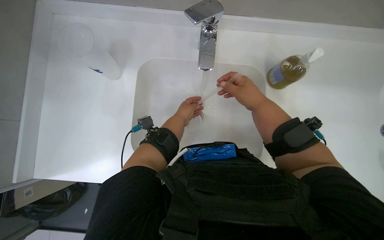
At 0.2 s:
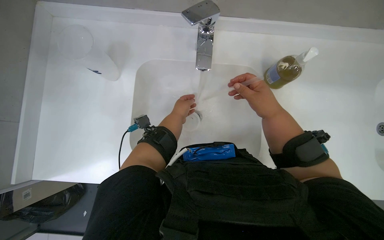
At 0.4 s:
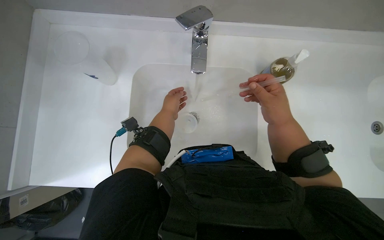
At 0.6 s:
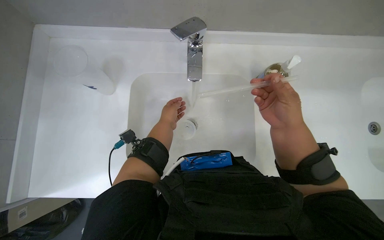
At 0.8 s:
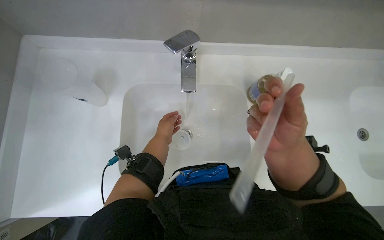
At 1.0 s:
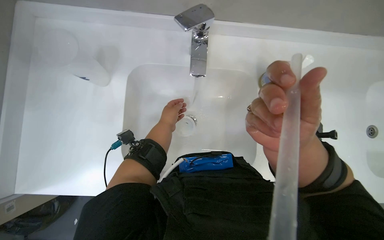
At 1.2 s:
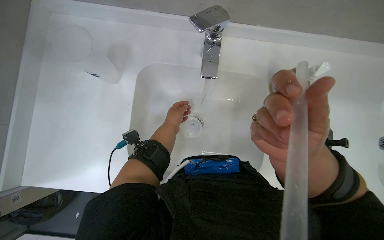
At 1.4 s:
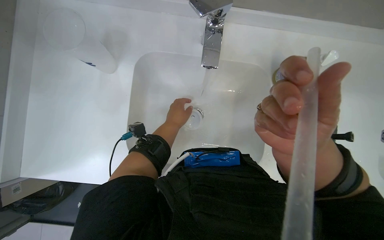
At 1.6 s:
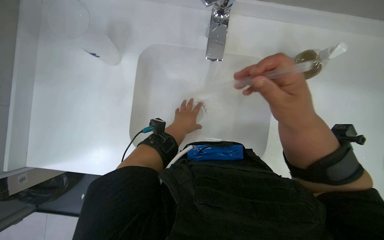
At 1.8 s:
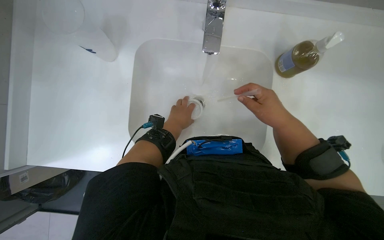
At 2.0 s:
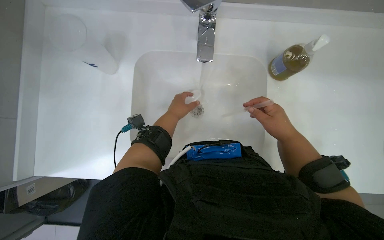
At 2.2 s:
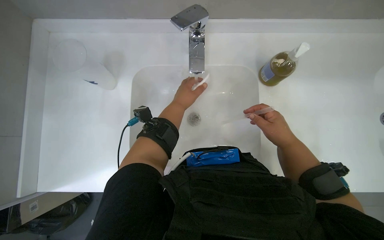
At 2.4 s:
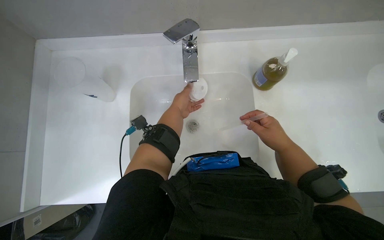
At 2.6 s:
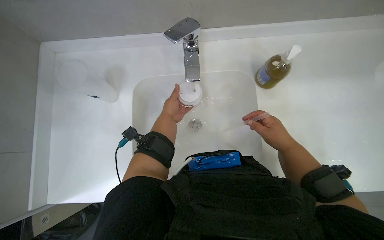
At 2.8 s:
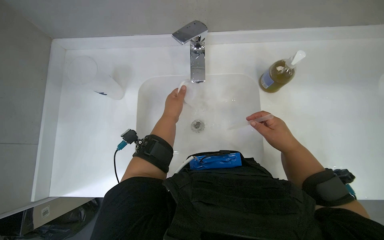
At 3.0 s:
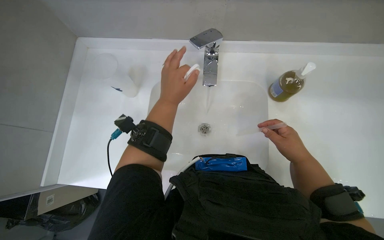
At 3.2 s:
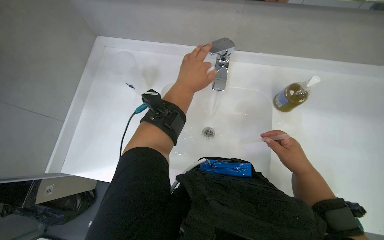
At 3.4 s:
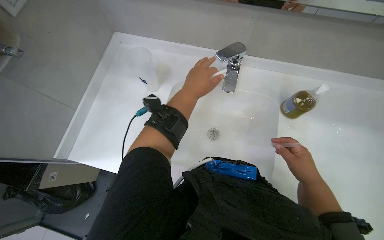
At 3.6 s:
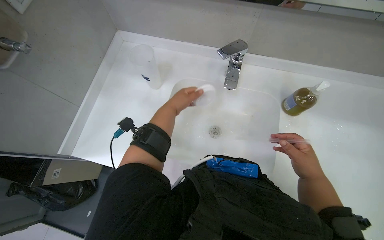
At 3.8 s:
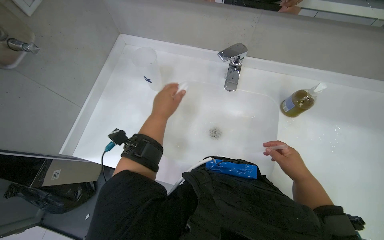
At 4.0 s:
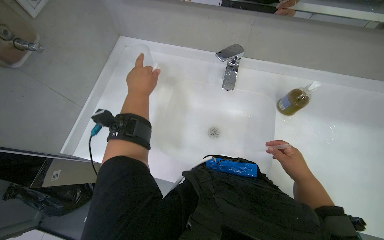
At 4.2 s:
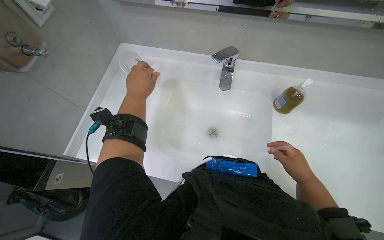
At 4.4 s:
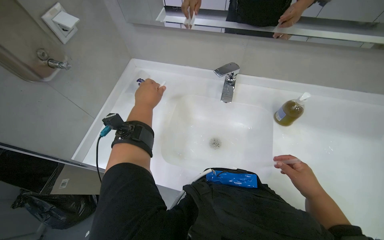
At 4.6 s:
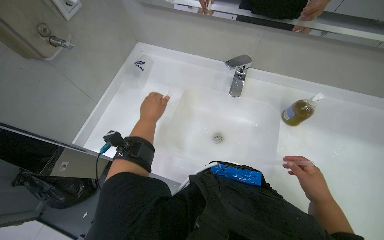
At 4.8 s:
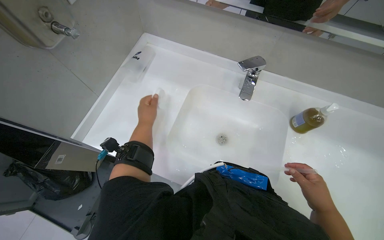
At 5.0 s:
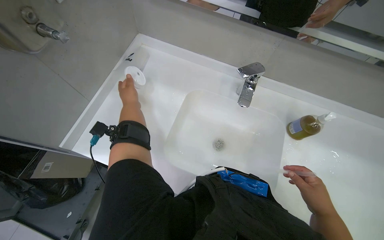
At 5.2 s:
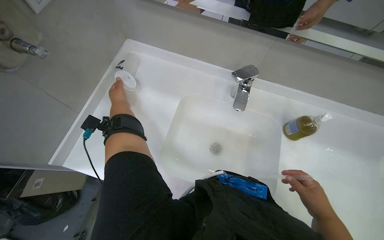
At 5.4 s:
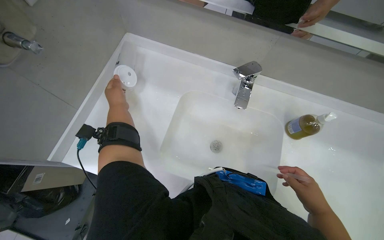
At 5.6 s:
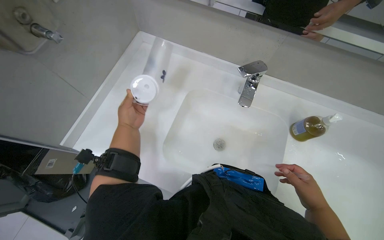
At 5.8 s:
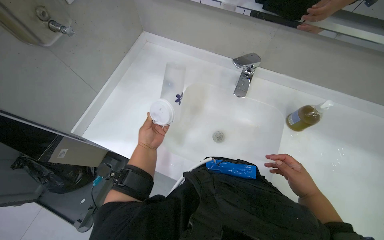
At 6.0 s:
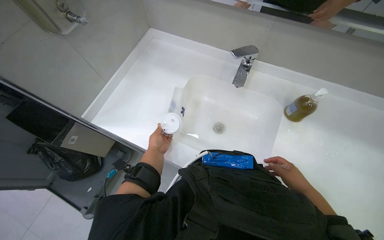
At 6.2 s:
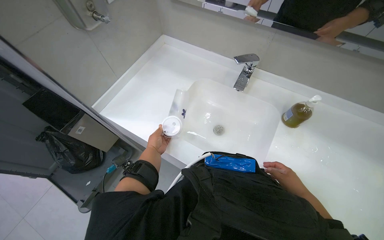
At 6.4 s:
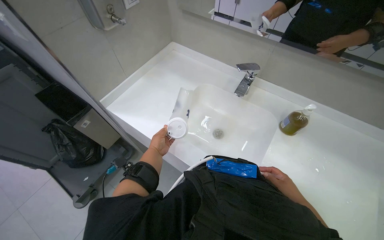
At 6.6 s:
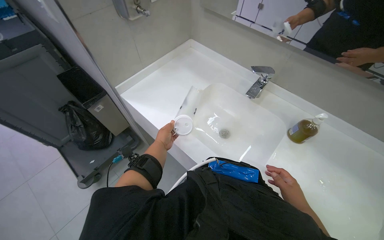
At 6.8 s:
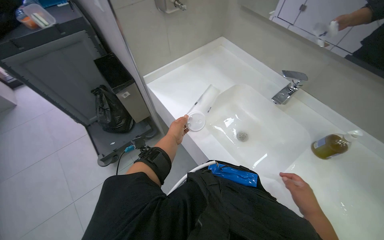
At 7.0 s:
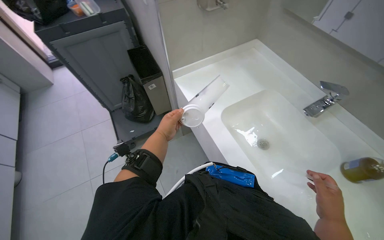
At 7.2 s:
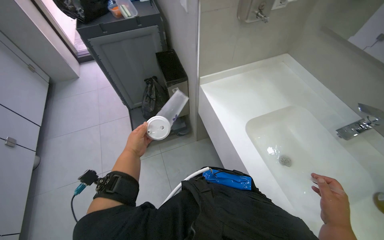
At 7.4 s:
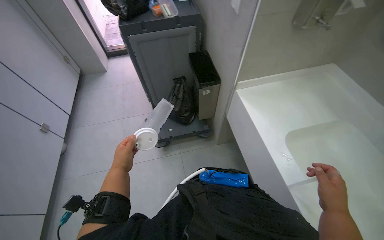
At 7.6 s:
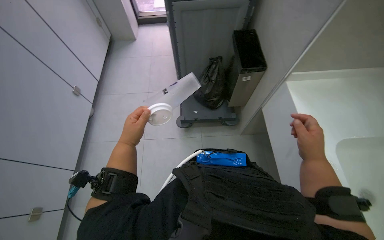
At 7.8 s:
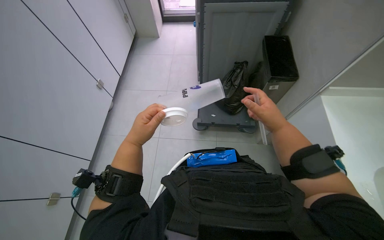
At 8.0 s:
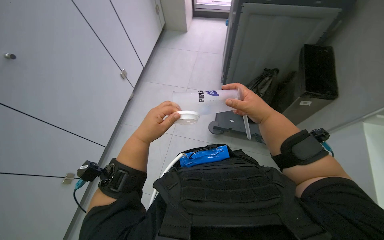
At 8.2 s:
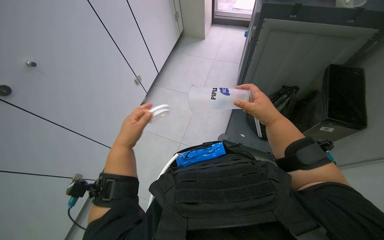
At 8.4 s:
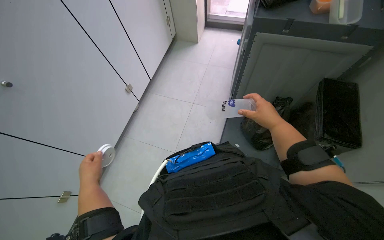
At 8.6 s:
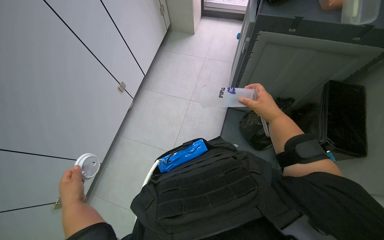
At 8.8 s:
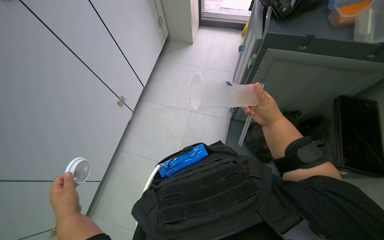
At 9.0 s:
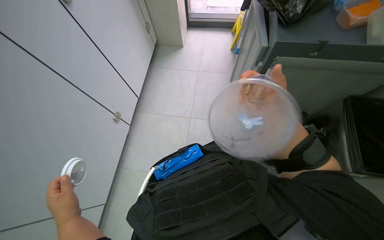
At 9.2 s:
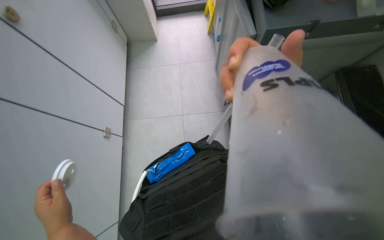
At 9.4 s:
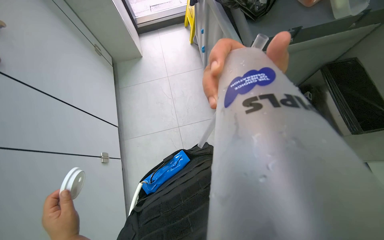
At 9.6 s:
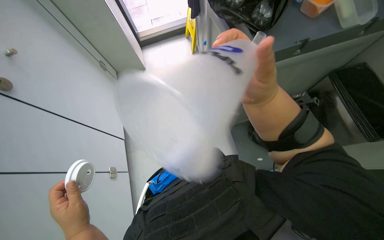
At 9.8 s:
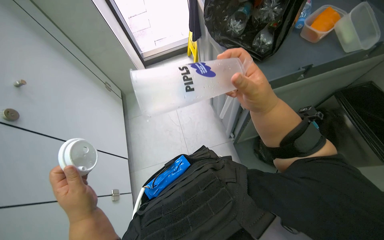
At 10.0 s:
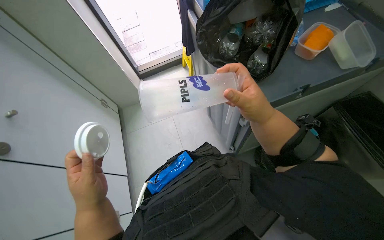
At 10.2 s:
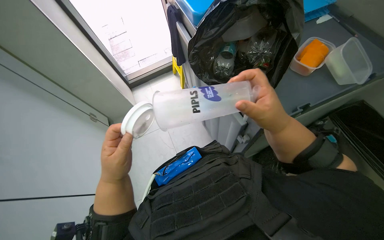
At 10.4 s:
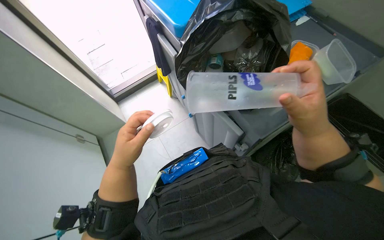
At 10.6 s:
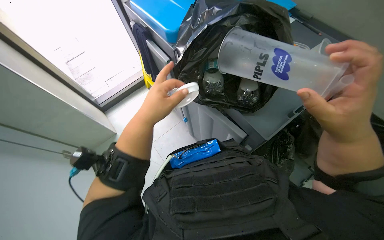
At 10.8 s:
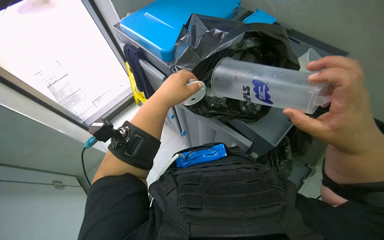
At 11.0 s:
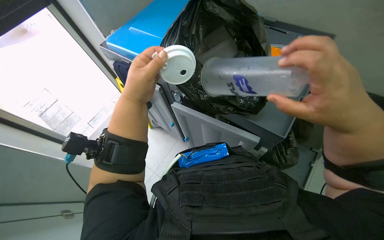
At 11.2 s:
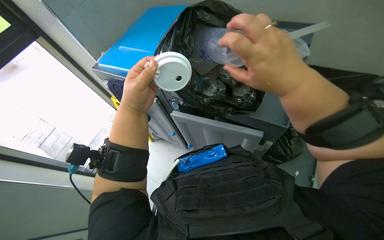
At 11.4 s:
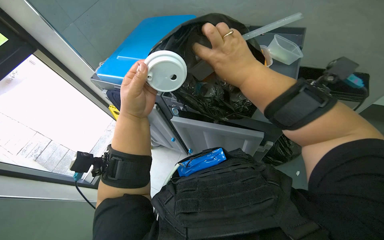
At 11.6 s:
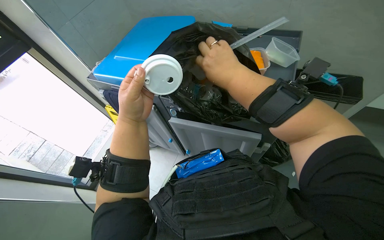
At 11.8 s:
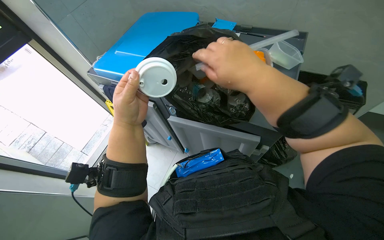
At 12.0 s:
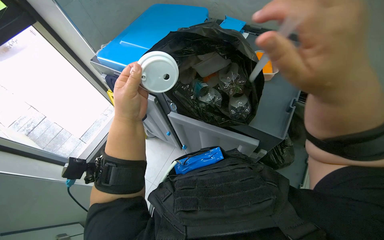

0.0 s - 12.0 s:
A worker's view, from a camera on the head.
Job: managing trash.
The whole recording: Cleaning and disposing reusable items. The worker cleans reusable cups and bottles at the sink and then disposes of them into a trash bag.
0.0 s - 1.6 s: The right hand travels nearer to the camera by approximately 10 cm.
1.6 s - 3.0 s: The left hand heads nearer to the camera and up the picture, covering about 20 cm.
3.0 s - 4.4 s: The left hand shifts about 15 cm to the left.
4.4 s - 6.0 s: The left hand moves down the picture and farther from the camera, approximately 30 cm.
6.0 s - 7.6 s: The camera travels about 40 cm. The head rotates roughly 65 degrees to the left.
7.6 s - 9.0 s: The camera is carried approximately 50 cm.
9.0 s - 10.4 s: The head travels approximately 50 cm. The scene turns some 40 degrees counterclockwise in the picture.
10.4 s - 12.0 s: The wearer's head swings about 25 degrees to the right.

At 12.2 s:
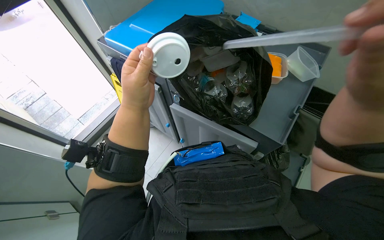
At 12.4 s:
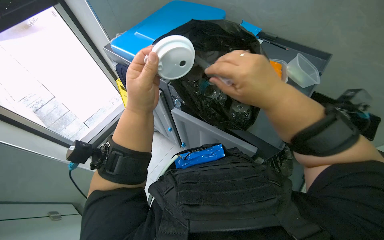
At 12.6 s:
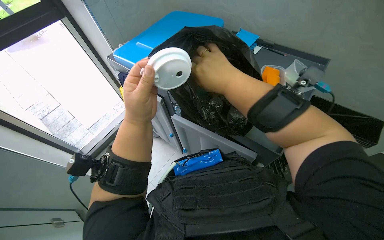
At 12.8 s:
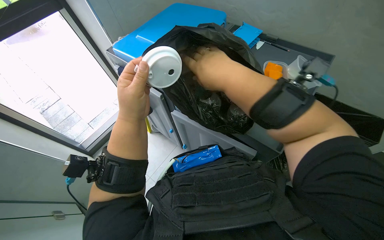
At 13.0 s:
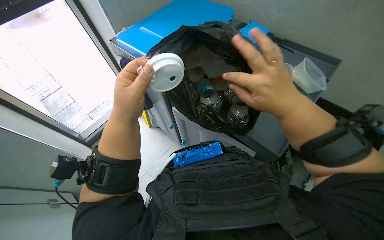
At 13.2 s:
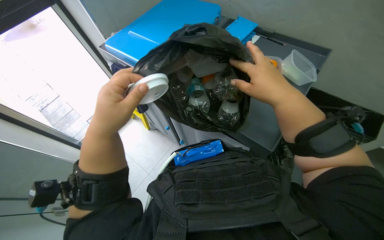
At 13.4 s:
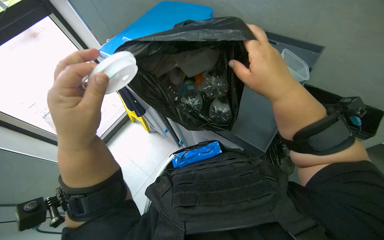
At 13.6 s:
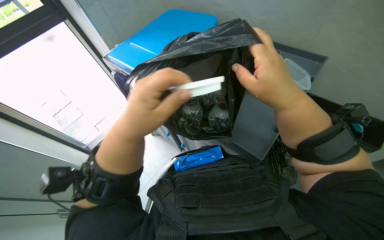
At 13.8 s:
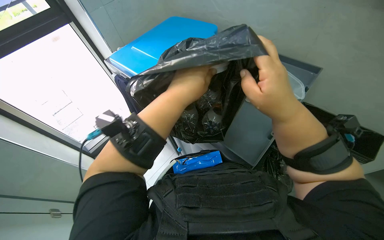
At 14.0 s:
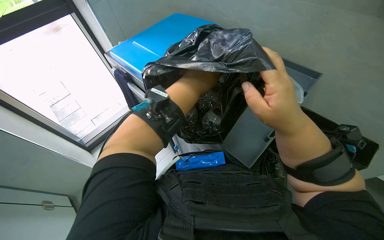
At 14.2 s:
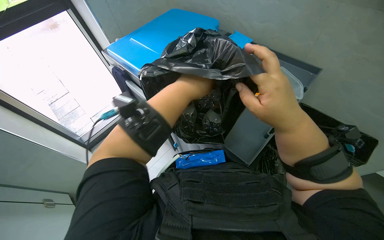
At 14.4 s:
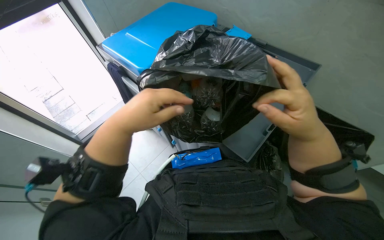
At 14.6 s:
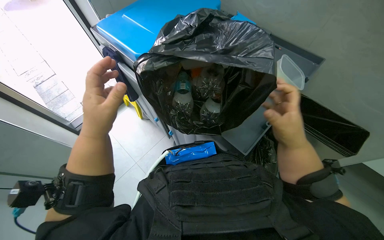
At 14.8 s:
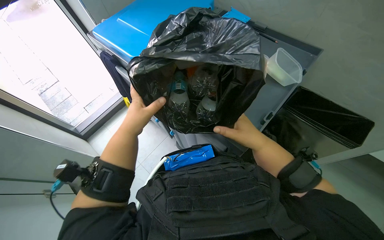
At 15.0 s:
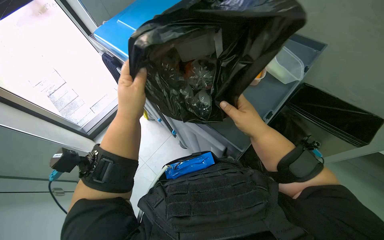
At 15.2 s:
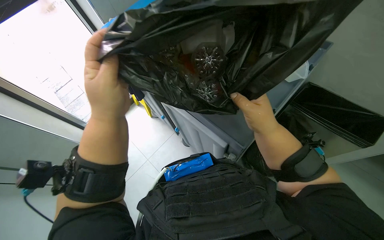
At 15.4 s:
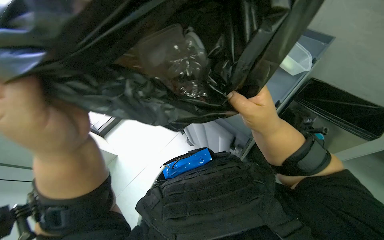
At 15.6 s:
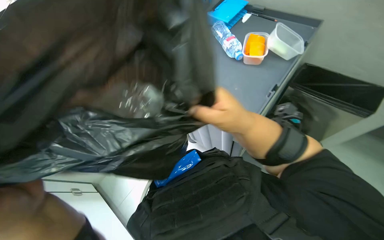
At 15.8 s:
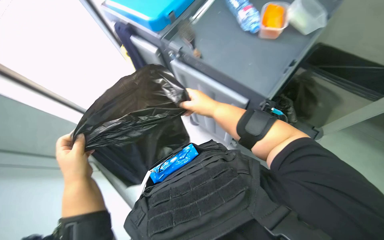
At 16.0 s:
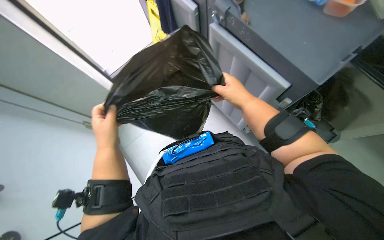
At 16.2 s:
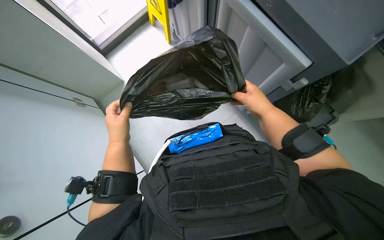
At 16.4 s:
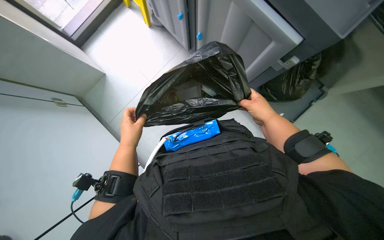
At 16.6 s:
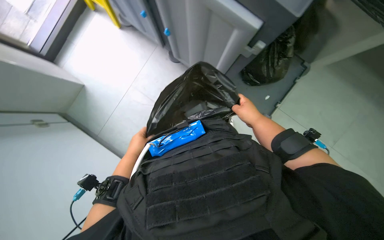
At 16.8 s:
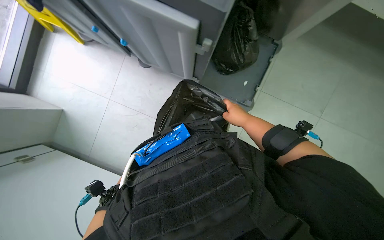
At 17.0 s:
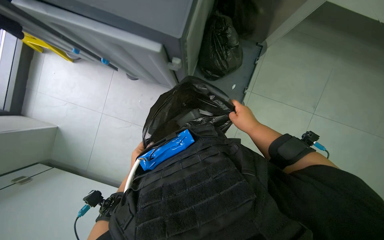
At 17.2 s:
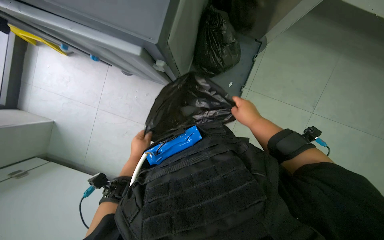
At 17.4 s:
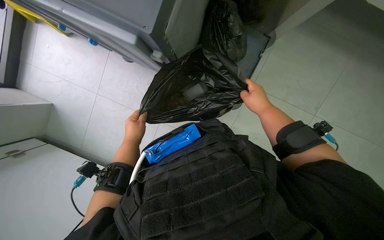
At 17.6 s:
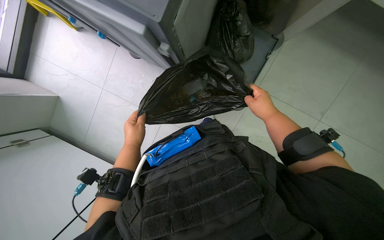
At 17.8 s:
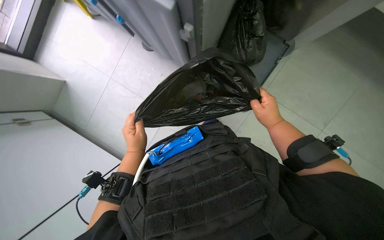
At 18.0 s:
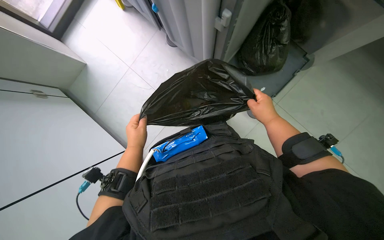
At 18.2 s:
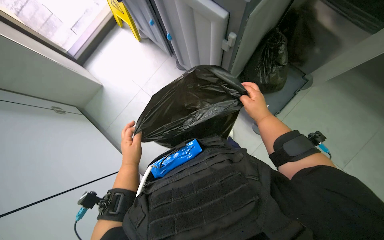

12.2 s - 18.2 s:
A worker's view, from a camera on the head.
Job: managing trash.
The whole recording: Cleaning and disposing reusable items. The worker cleans reusable cups and bottles at the sink and then disposes of them into a trash bag.
12.2 s - 13.8 s: The left hand travels to the right by approximately 10 cm.
13.8 s - 15.2 s: The left hand goes some 10 cm to the left, while the right hand is displaced farther from the camera by approximately 15 cm.
15.2 s - 16.6 s: The view tilts roughly 15 degrees downward. The right hand moves farther from the camera, some 25 cm. The left hand is displaced farther from the camera and down the picture by some 35 cm.
16.6 s - 18.2 s: The left hand travels farther from the camera and back again, roughly 10 cm each way.

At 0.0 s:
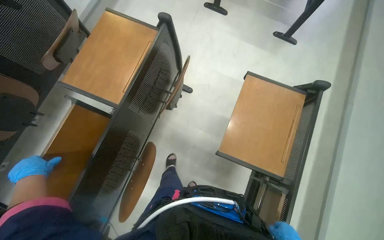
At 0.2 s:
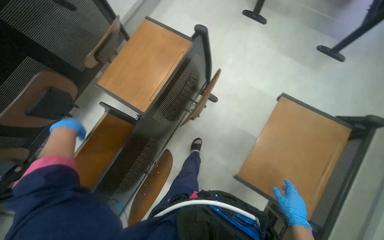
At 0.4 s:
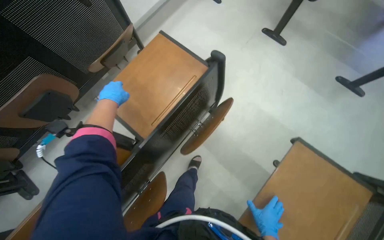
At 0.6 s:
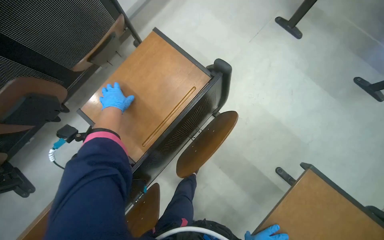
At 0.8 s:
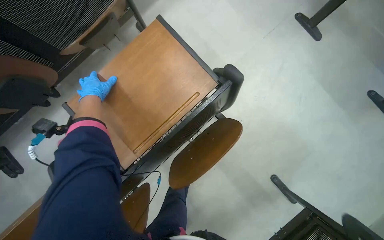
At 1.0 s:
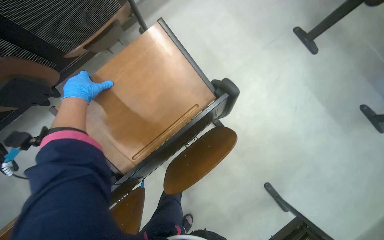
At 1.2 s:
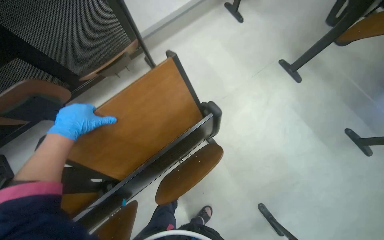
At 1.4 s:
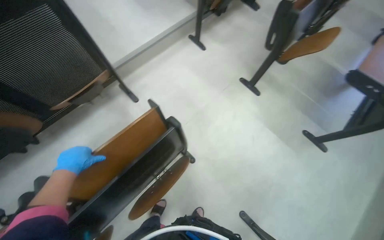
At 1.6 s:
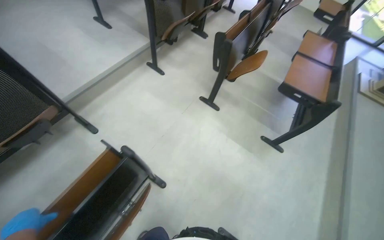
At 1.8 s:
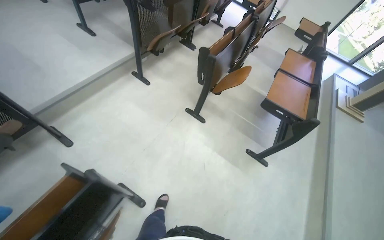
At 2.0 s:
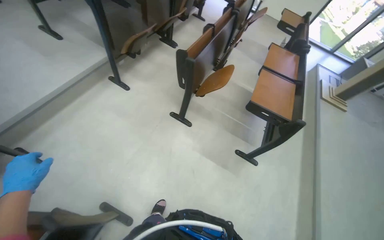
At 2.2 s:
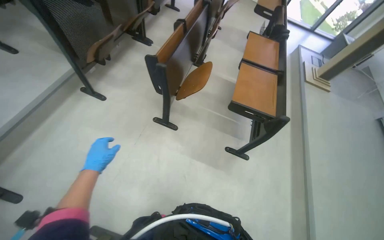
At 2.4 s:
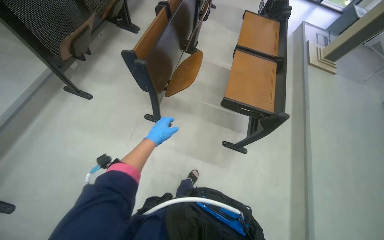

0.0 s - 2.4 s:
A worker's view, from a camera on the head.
Job: organizing items.
The whole recording: Folding up auditorium desks. The worker folds up multiple desks in the auditorium.
0.0 s - 1.2 s: The wearer moves some 50 cm. Everything in view rotates approximately 30 degrees clockwise.
1.2 s - 2.4 s: The wearer moves about 80 cm. The wearer's head swings some 40 degrees to the right.
